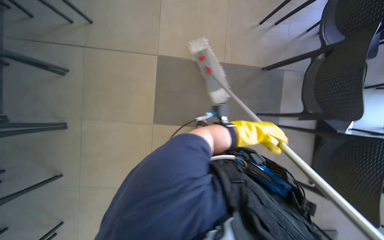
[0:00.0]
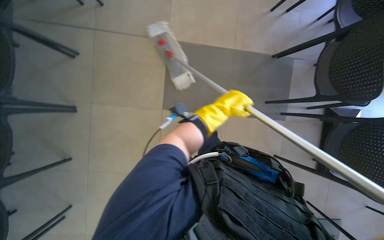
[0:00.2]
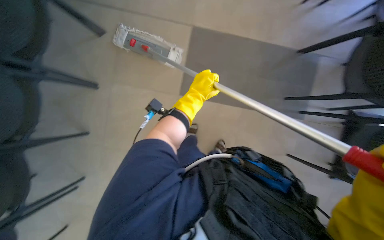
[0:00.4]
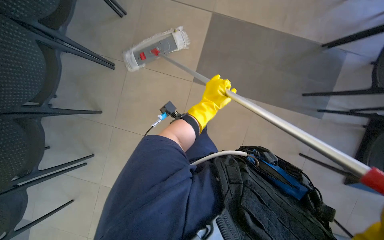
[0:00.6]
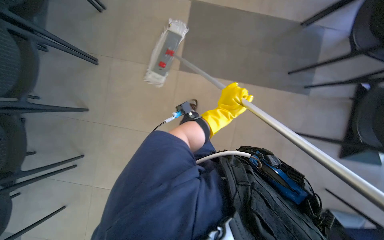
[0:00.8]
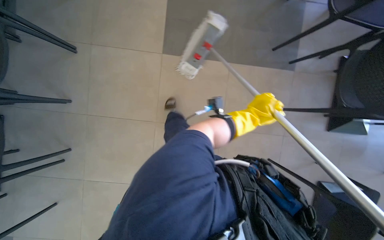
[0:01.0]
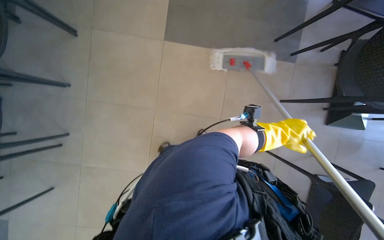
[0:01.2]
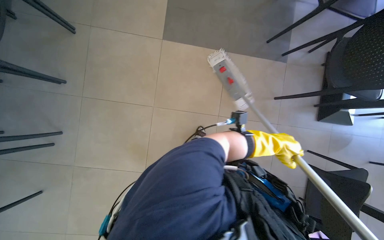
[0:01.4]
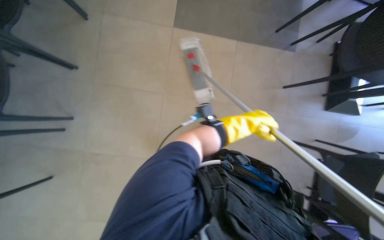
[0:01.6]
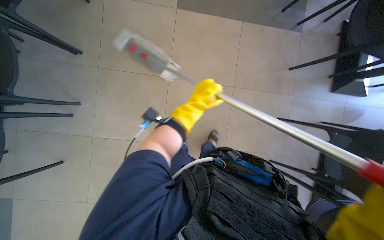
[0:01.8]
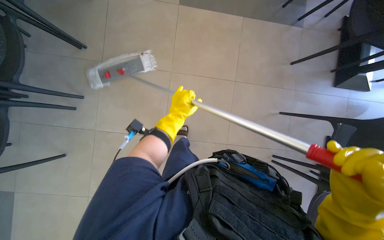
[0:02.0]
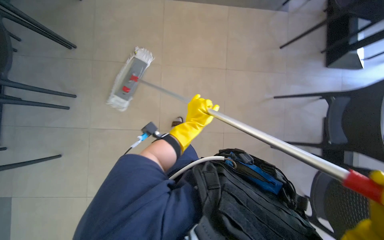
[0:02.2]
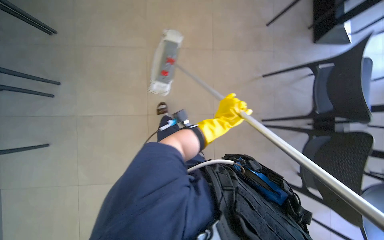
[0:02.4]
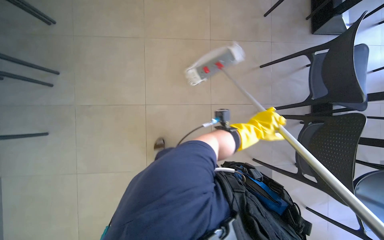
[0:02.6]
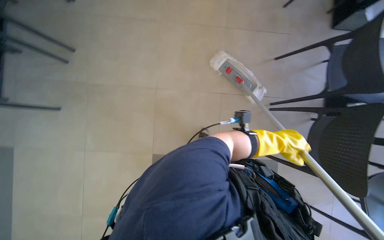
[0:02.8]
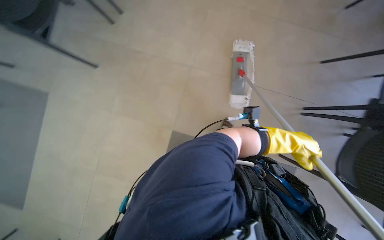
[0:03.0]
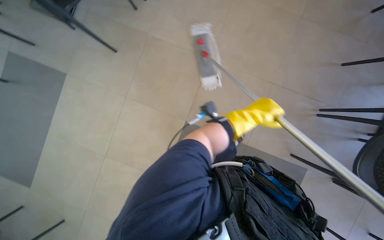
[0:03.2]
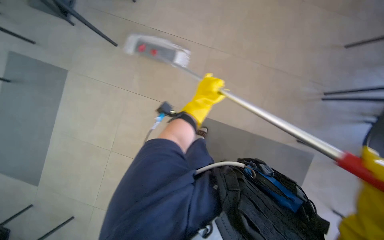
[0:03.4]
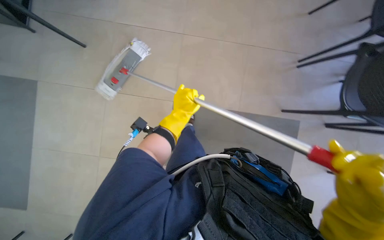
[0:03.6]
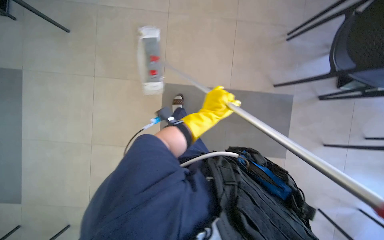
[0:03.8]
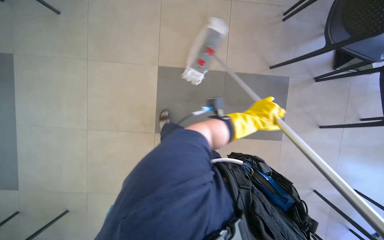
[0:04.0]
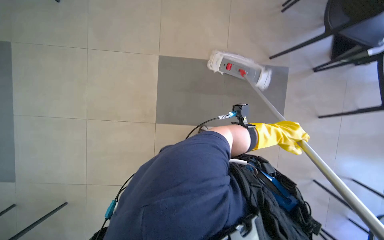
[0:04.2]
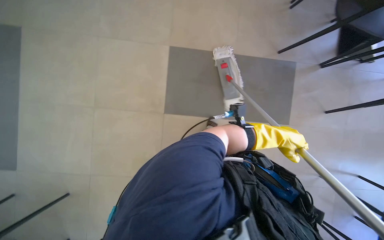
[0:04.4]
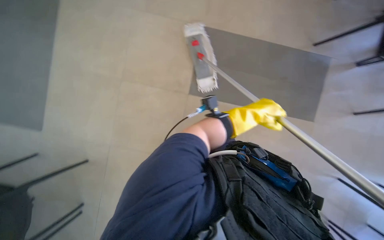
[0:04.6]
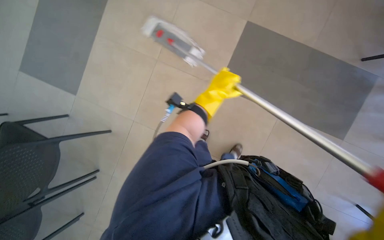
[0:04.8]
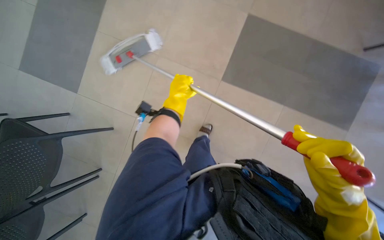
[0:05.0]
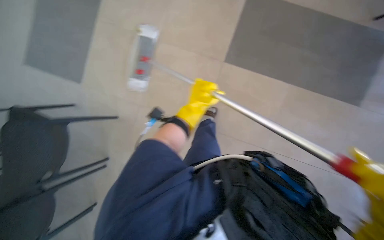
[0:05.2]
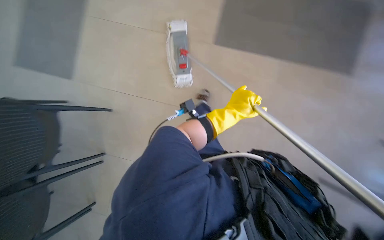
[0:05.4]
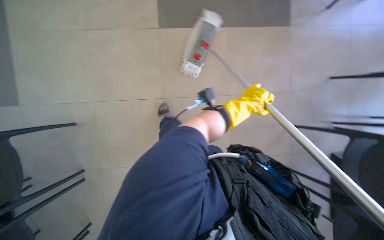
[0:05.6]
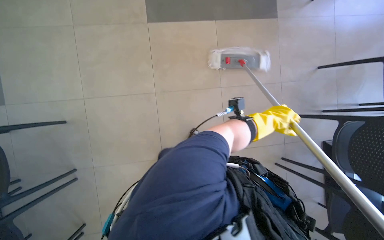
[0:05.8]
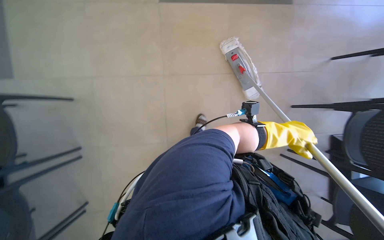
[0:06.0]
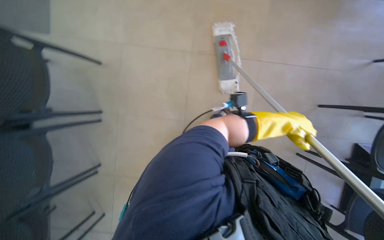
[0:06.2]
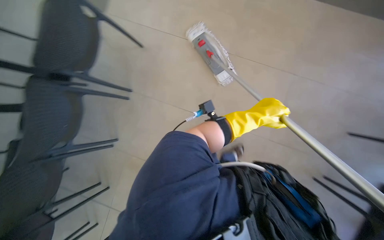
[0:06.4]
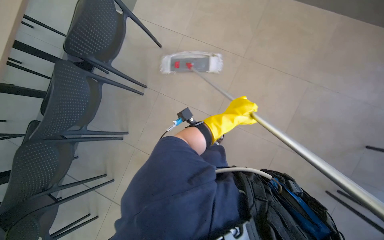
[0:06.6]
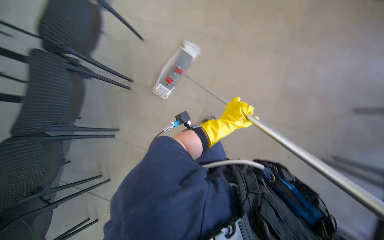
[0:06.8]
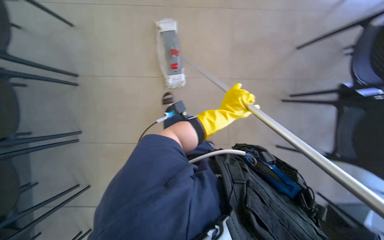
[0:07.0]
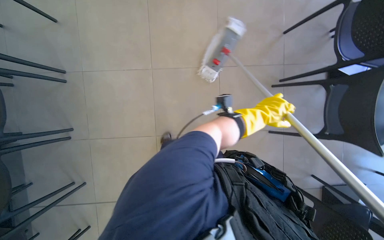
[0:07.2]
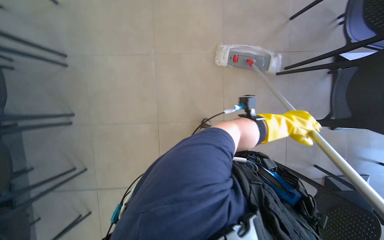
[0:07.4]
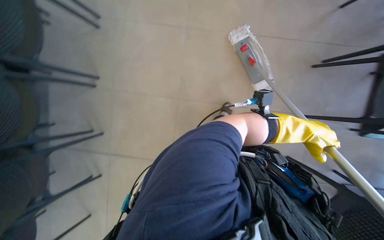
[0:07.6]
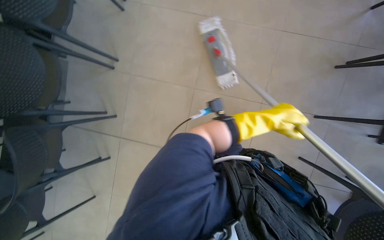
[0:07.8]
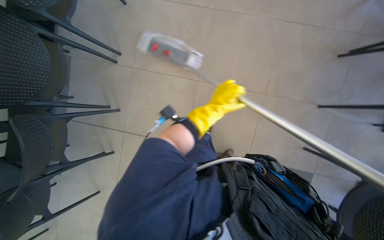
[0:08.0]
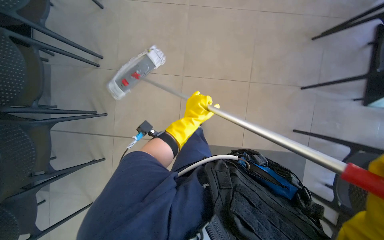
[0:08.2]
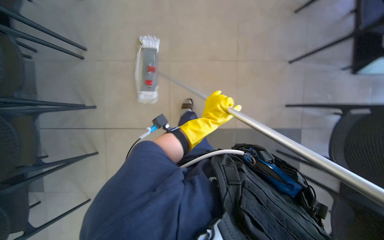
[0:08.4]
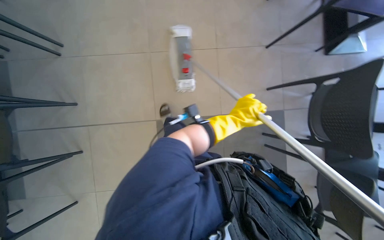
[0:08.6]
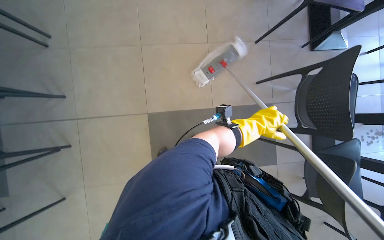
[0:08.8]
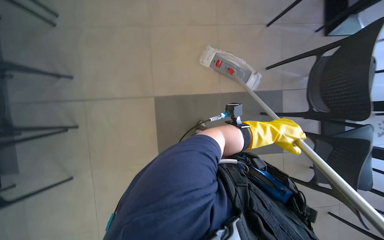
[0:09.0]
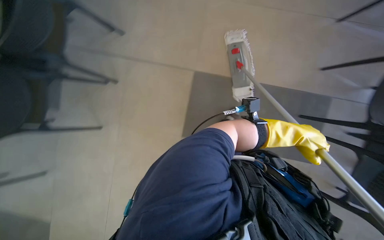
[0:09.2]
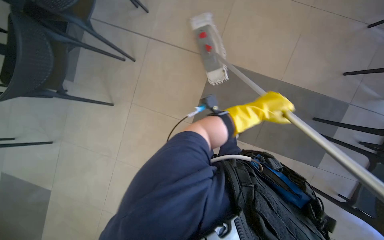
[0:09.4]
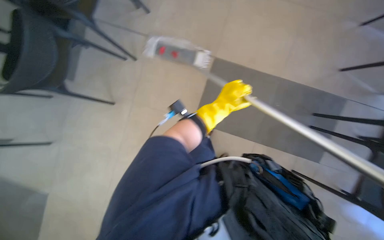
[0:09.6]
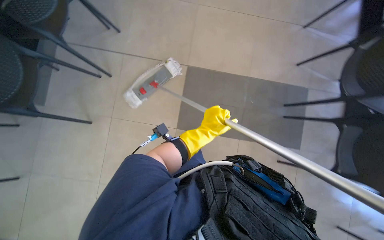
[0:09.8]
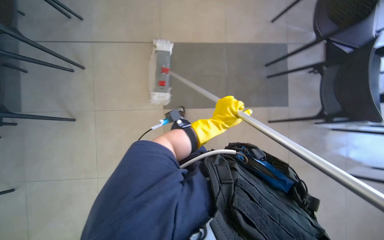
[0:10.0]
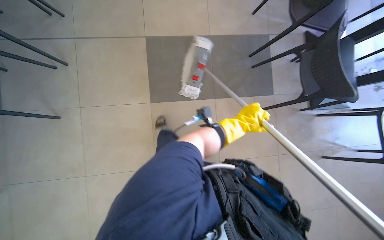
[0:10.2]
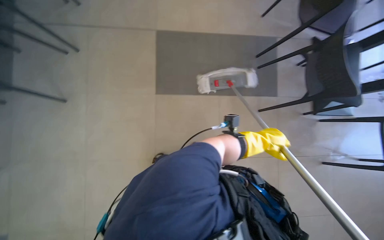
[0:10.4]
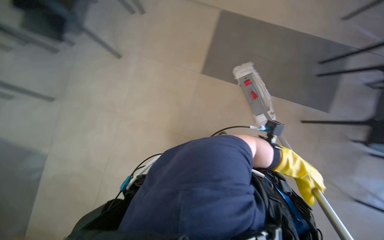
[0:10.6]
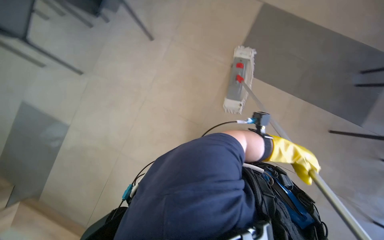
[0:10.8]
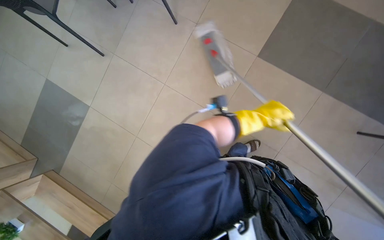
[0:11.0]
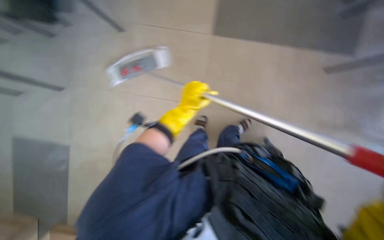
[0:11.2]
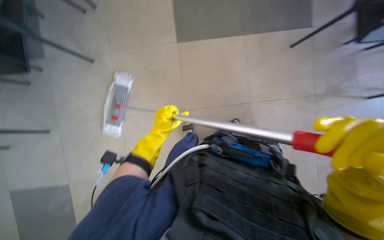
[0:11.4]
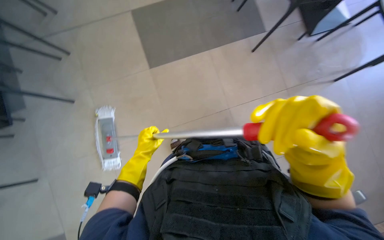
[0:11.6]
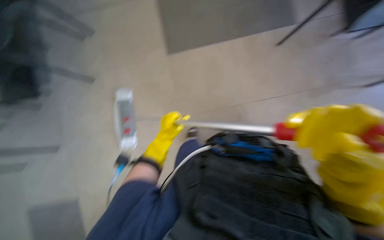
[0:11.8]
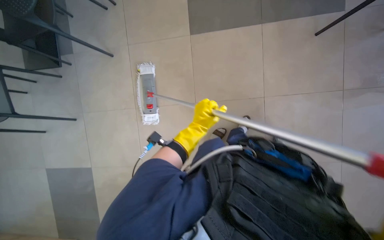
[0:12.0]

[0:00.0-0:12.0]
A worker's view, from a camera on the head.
Job: mopping floor.
The whole recording: Mopping cafeteria floor. The worker mops the cafeteria floor, moving chairs to clear the area.
0:00.0 to 0:01.6: The left hand swings left and right, about 30 cm each way, with 2 reversals.
0:01.6 to 0:03.0: The wearer's head swings some 15 degrees to the left. The view tilts roughly 20 degrees downward. The left hand goes roughly 20 cm down the picture and nearer to the camera, and reaches approximately 35 cm to the left, then returns.
0:03.0 to 0:04.4: The left hand reaches some 40 cm to the left, then returns.
0:04.4 to 0:06.0: The view tilts some 15 degrees downward. The left hand travels to the left and back again, about 30 cm each way.
0:07.6 to 0:09.0: The left hand goes to the left and returns, about 30 cm each way.

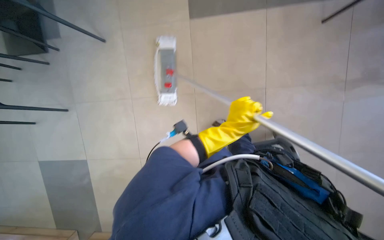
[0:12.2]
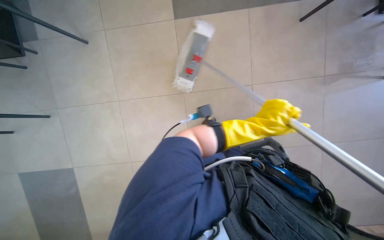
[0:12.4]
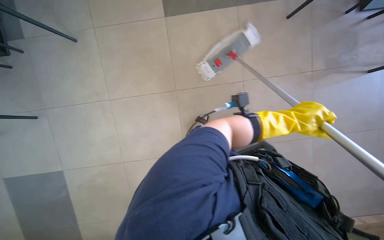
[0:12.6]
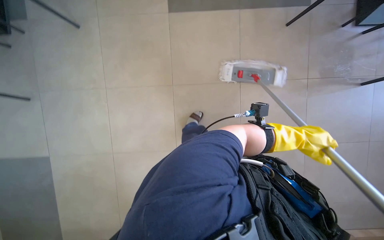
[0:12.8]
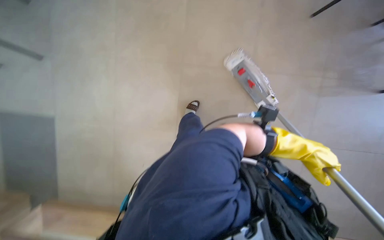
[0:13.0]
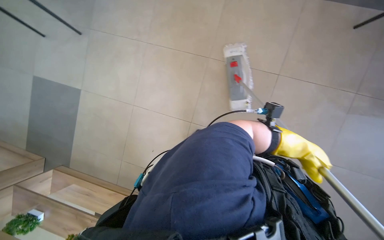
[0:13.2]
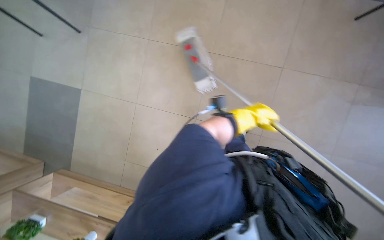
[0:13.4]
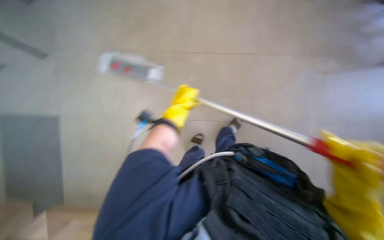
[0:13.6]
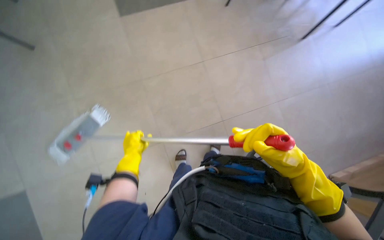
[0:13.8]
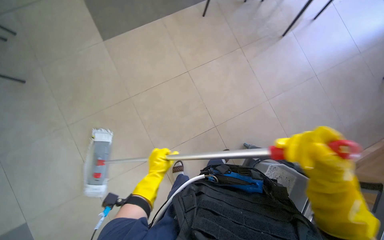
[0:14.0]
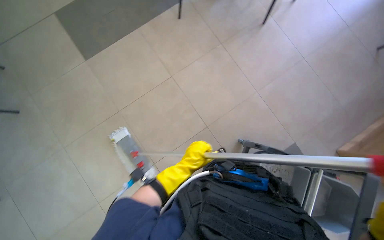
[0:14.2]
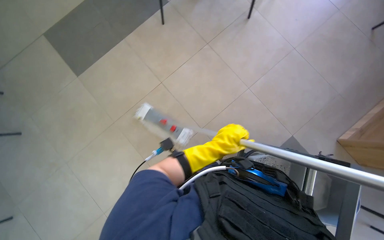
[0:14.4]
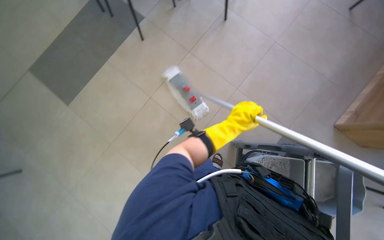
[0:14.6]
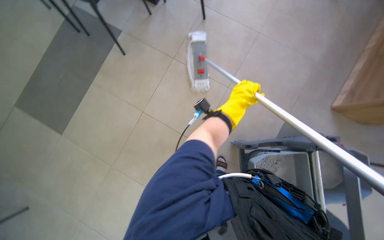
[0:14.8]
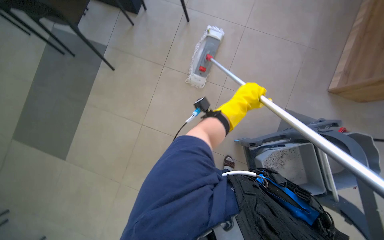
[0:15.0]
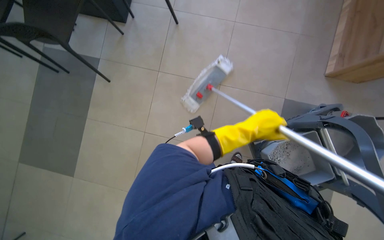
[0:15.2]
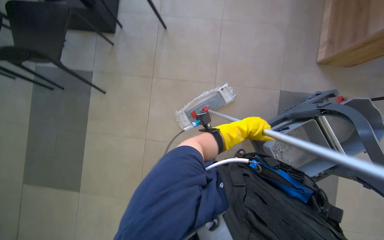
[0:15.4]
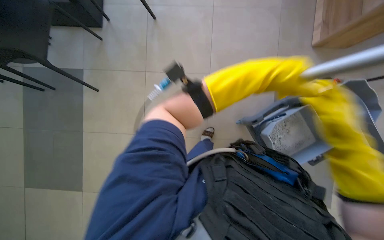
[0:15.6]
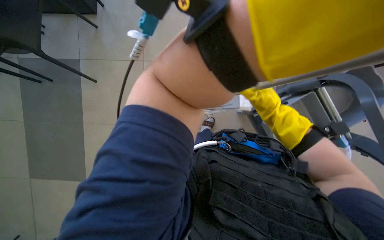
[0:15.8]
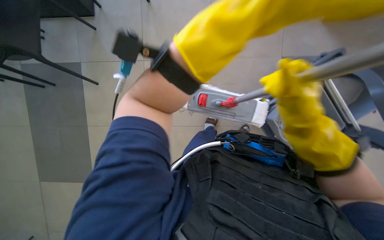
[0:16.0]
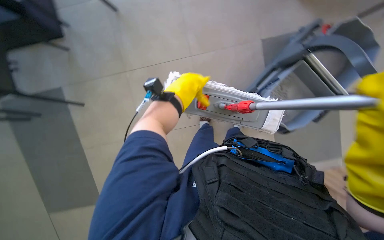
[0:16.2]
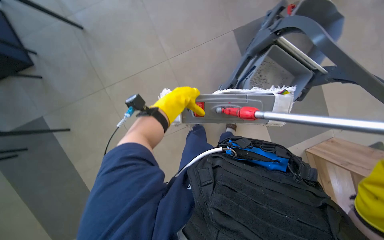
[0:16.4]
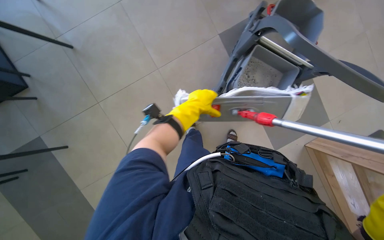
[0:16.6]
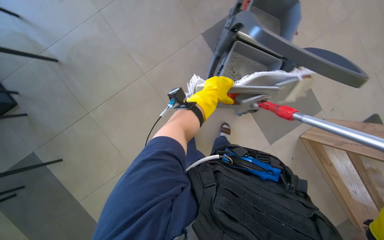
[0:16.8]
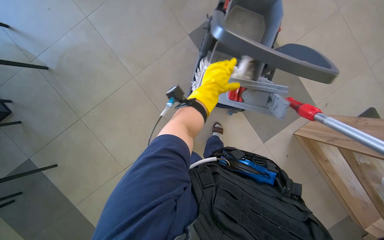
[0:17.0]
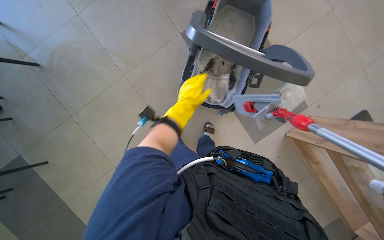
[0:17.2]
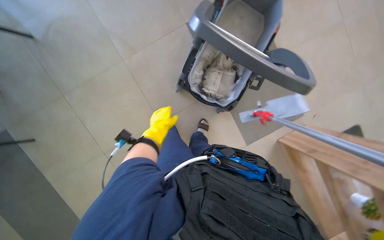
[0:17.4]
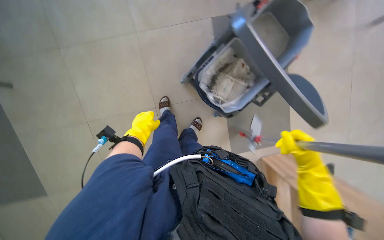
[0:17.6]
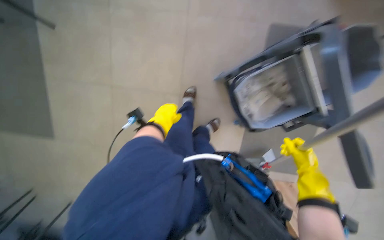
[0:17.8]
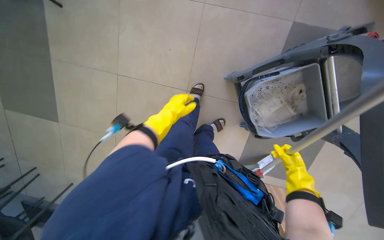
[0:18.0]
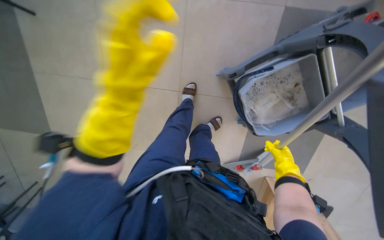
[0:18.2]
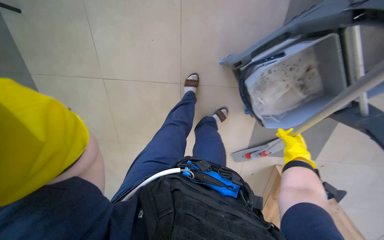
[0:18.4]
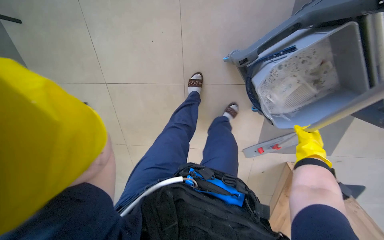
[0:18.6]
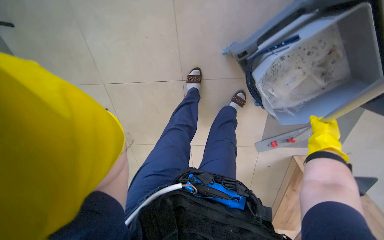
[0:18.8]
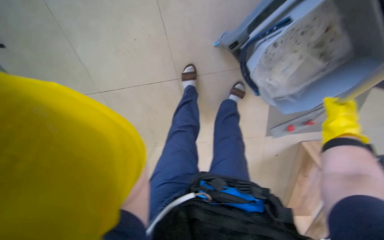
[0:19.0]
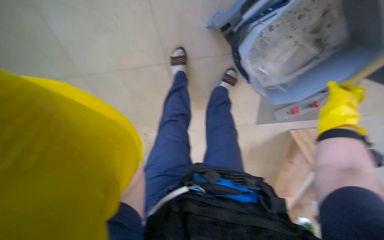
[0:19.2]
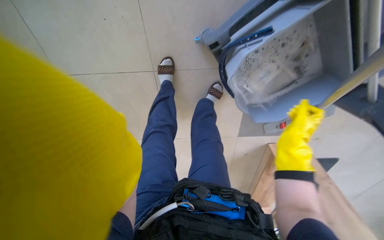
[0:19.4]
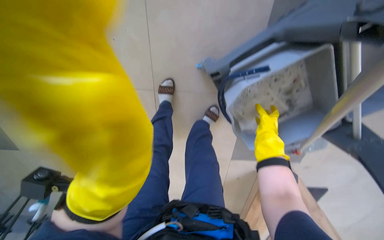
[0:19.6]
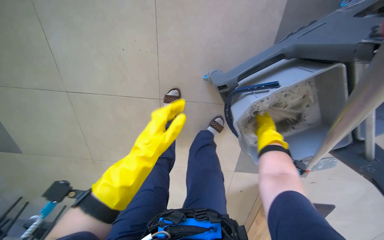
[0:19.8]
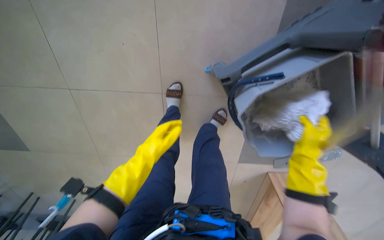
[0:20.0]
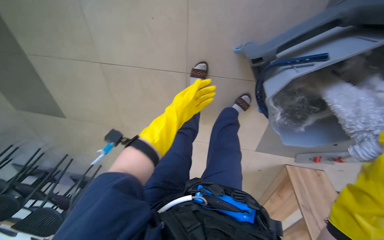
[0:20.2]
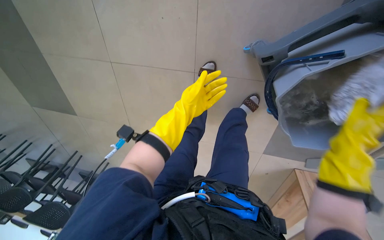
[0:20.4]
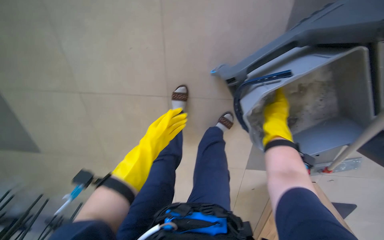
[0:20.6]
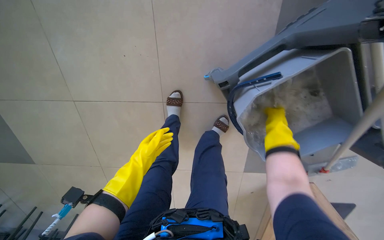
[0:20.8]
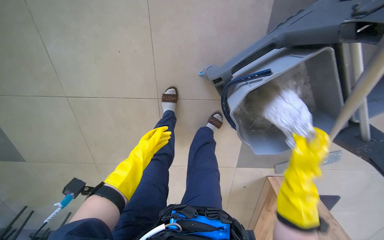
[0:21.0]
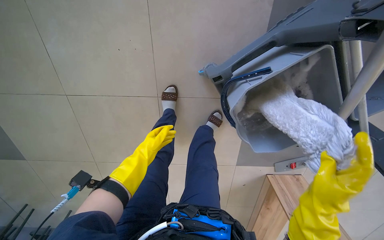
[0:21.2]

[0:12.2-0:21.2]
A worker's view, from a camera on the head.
Job: mopping floor.
The whole recording: Mopping cafeteria floor. The worker mops the cafeteria floor, moving chairs to clear the area.
0:12.2 to 0:13.8: The left hand is displaced to the left by approximately 40 cm.
0:13.8 to 0:15.2: The wearer moves about 60 cm. The scene turns roughly 50 degrees counterclockwise in the picture.
0:15.2 to 0:16.6: The scene turns some 40 degrees counterclockwise in the picture.
0:16.6 to 0:18.2: The view tips downward by about 15 degrees.
0:18.2 to 0:19.8: The right hand moves up the picture and to the left, about 25 cm, and travels nearer to the camera and back again, some 15 cm each way.
